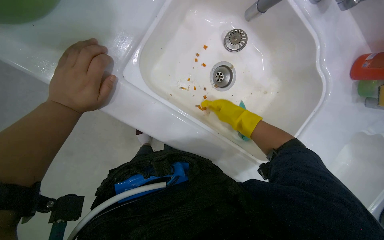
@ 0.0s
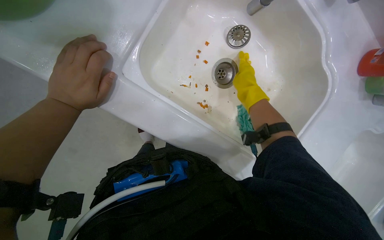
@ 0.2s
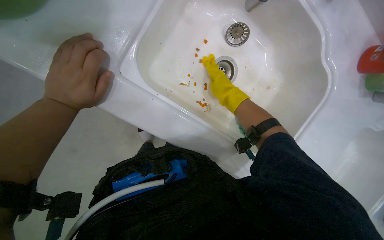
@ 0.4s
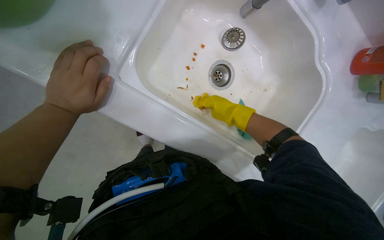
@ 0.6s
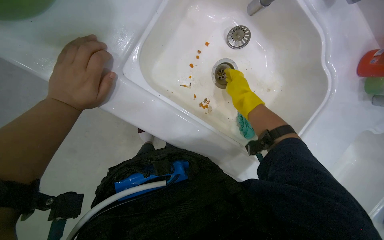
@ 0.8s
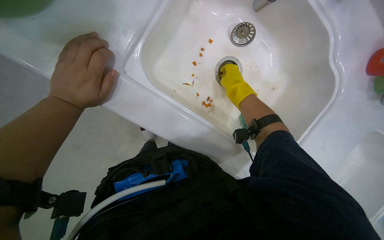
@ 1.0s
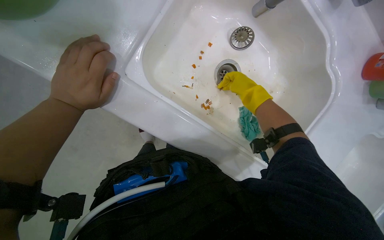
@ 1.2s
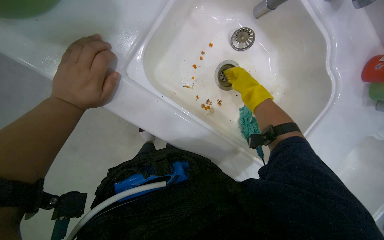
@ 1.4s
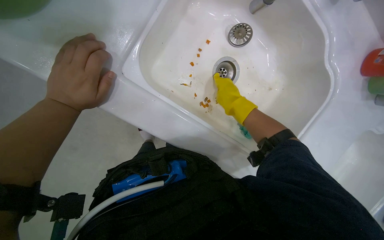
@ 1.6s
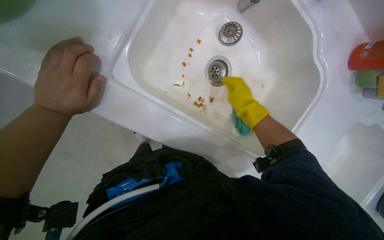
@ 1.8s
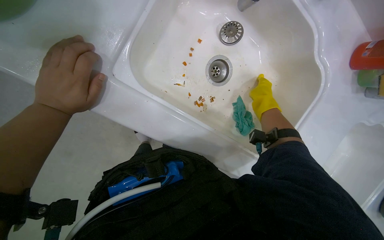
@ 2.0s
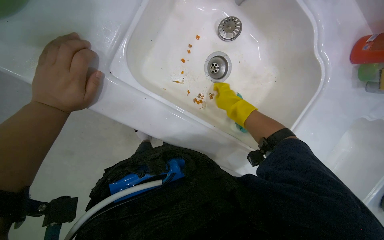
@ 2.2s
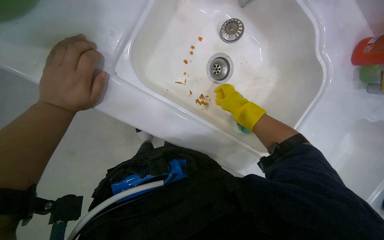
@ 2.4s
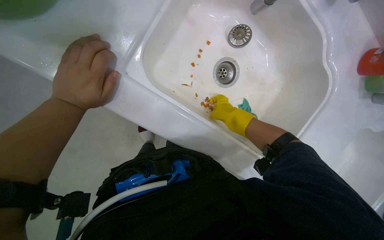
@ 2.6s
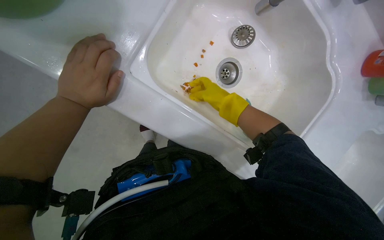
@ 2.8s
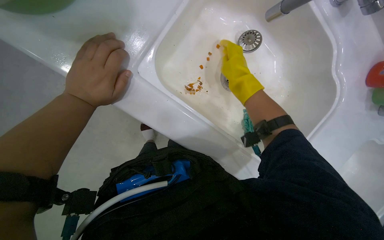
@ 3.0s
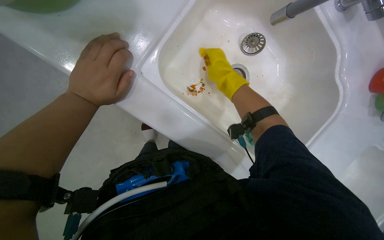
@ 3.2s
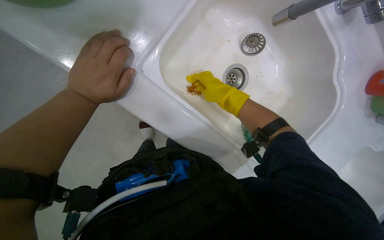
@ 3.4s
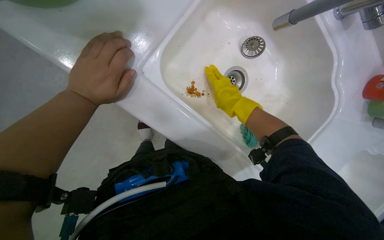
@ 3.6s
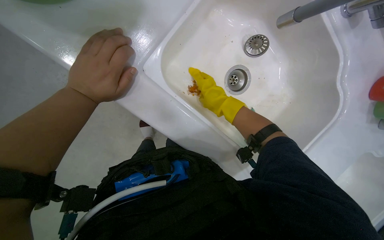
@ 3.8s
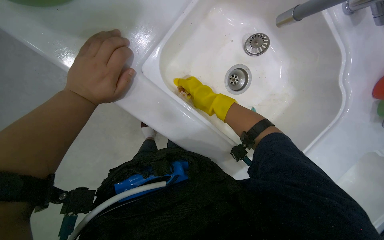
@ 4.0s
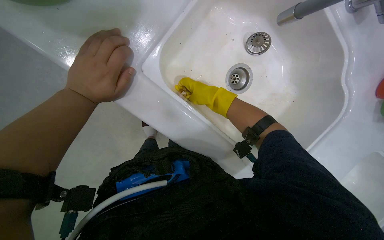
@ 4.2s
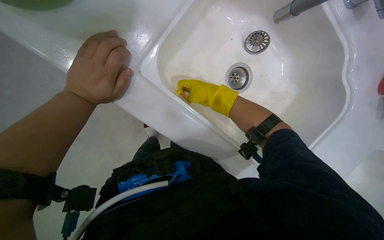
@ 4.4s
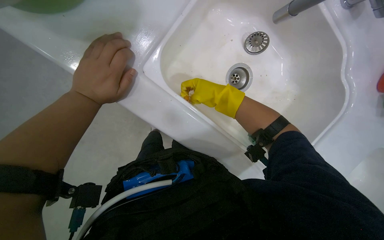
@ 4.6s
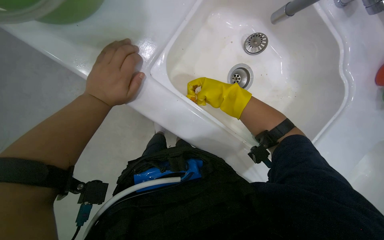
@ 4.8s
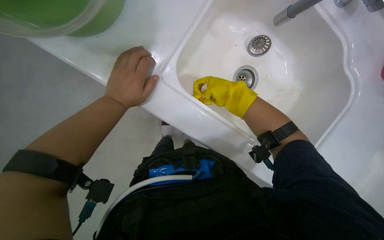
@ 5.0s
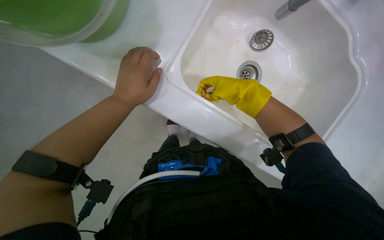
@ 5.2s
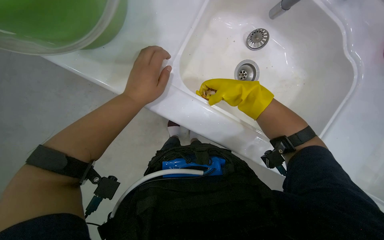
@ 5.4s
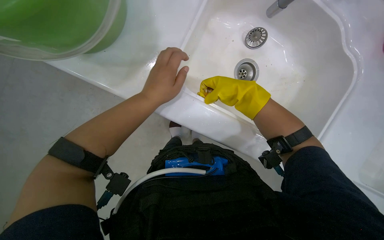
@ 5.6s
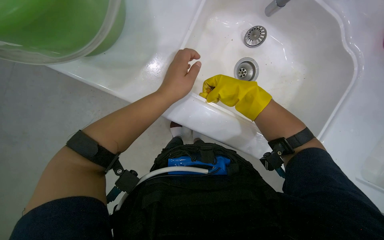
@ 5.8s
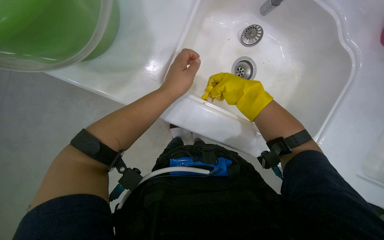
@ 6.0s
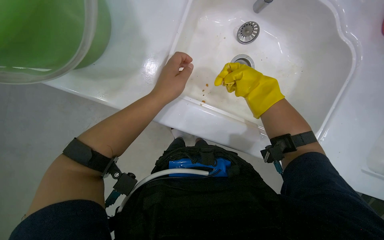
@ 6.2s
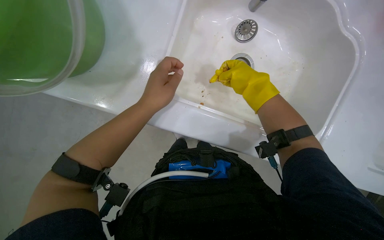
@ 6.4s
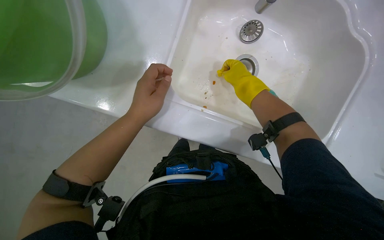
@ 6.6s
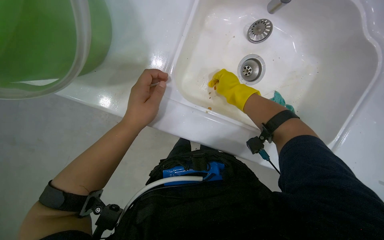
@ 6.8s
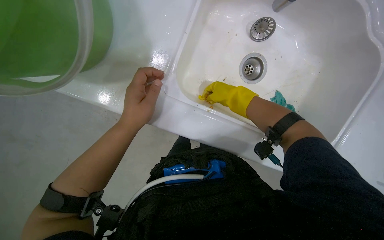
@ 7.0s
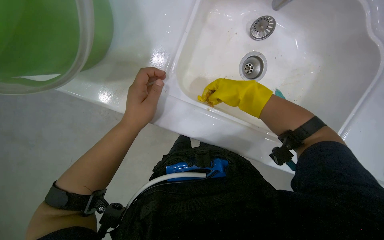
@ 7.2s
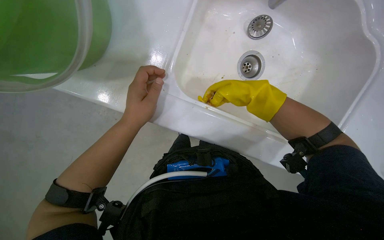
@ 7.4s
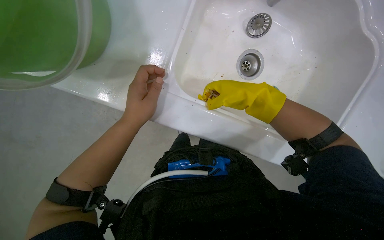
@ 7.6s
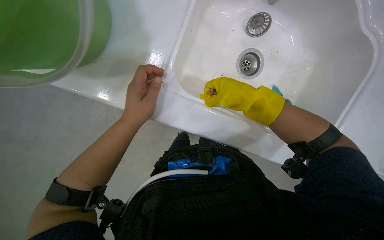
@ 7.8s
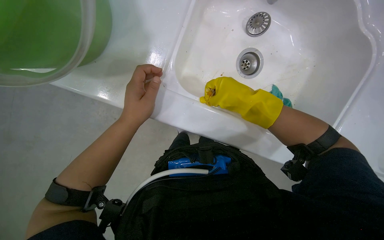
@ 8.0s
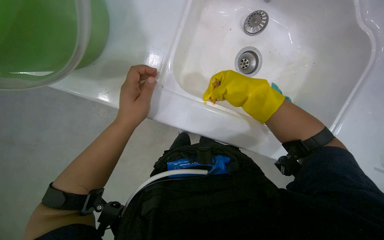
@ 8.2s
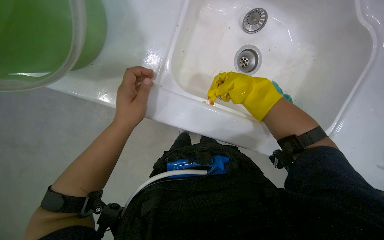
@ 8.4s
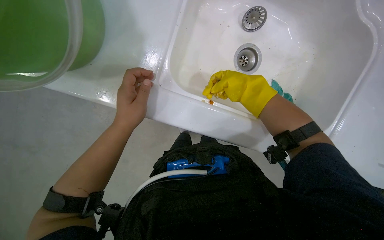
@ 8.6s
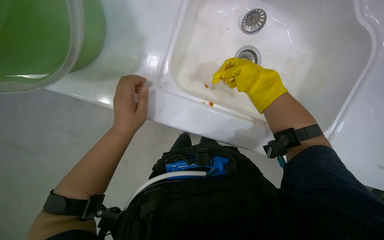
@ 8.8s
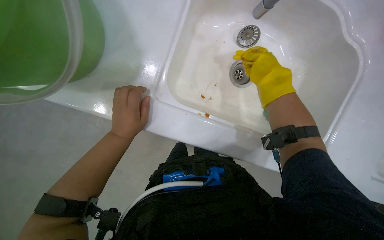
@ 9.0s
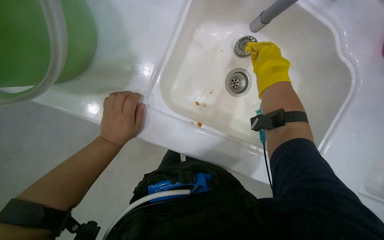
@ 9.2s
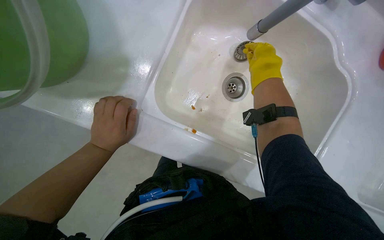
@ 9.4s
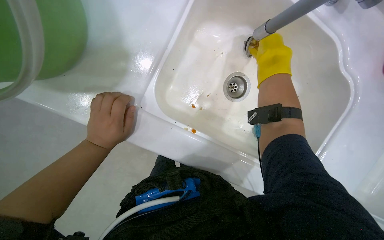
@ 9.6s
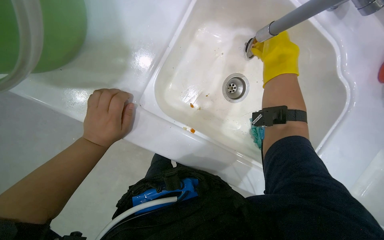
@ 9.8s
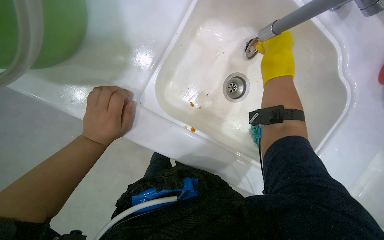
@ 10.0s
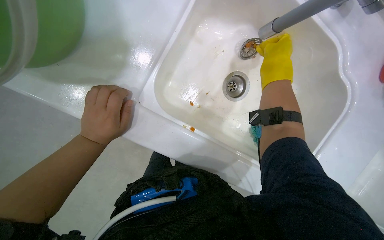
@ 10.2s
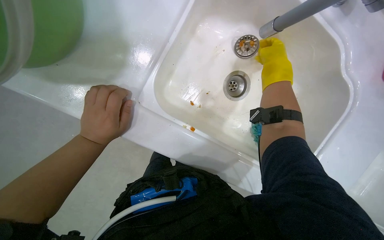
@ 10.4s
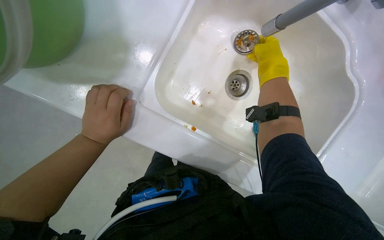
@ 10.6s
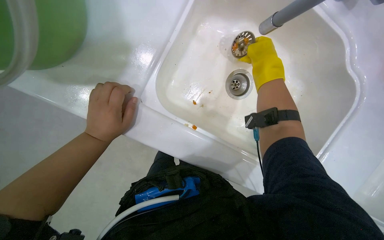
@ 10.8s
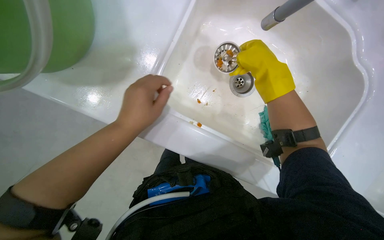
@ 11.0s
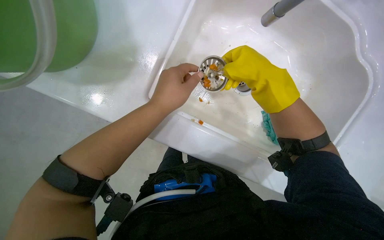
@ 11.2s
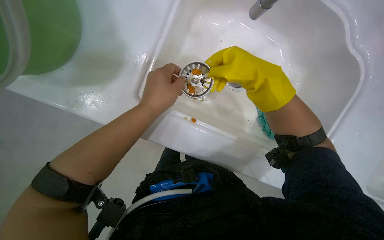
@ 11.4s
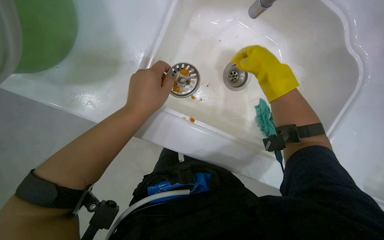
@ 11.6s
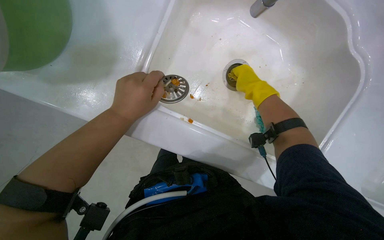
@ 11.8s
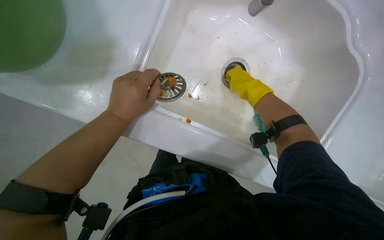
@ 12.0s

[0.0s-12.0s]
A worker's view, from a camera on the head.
Job: cleaning kitchen.
The whole recording: Cleaning kitchen counter and sinks. The worker sprays cleaner and wipes down the kitchen counter and both sinks, cleans the sink drains, and disposes of the collected debris.
0.0s to 1.6s: The right hand goes nearer and farther, roughly 15 cm each way, reversing 2 times.
1.6s to 3.0s: The right hand is displaced nearer to the camera by approximately 10 cm.
3.0s to 4.4s: The right hand moves nearer and farther over roughly 10 cm, changing direction 2 times.
4.4s to 6.0s: The right hand moves nearer to the camera, about 10 cm. Meanwhile the left hand moves to the right, some 15 cm.
7.6s to 9.0s: The right hand shifts some 15 cm to the right and up the picture.
10.4s to 12.0s: The right hand goes roughly 10 cm down the picture.

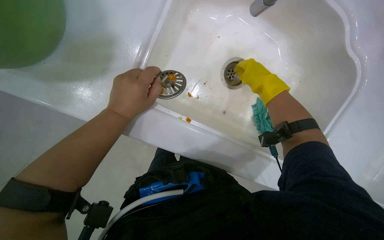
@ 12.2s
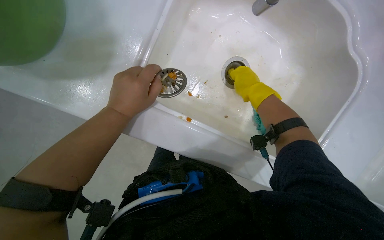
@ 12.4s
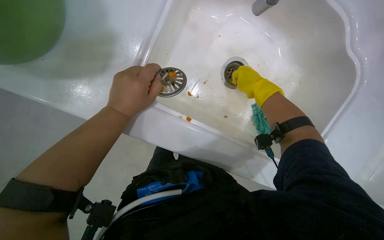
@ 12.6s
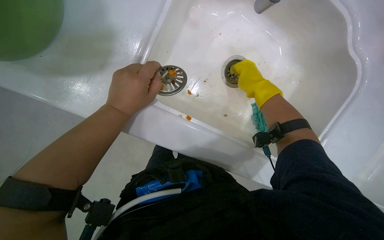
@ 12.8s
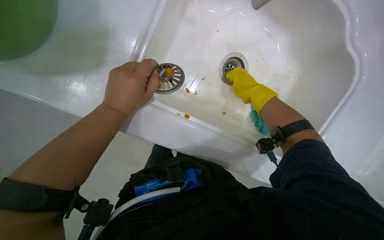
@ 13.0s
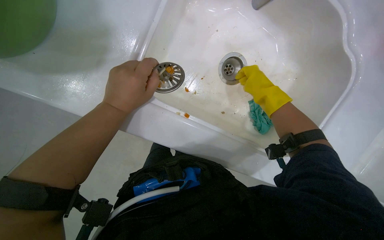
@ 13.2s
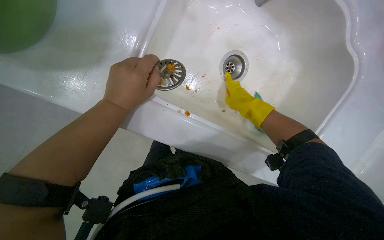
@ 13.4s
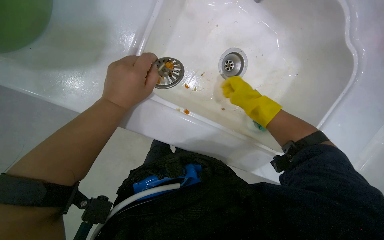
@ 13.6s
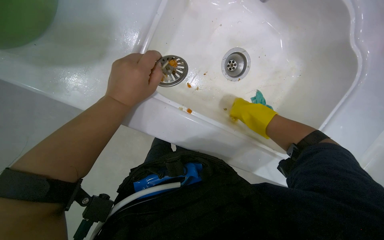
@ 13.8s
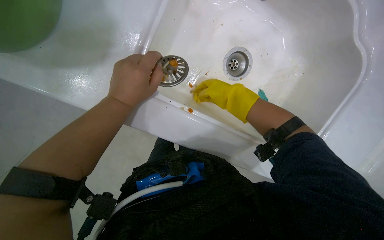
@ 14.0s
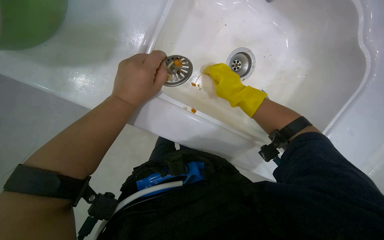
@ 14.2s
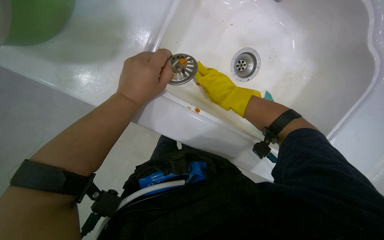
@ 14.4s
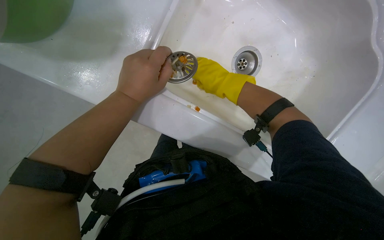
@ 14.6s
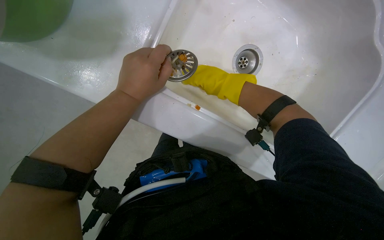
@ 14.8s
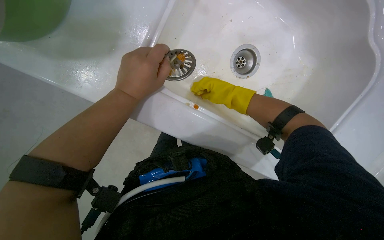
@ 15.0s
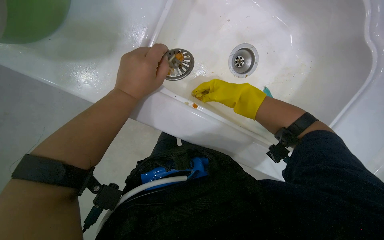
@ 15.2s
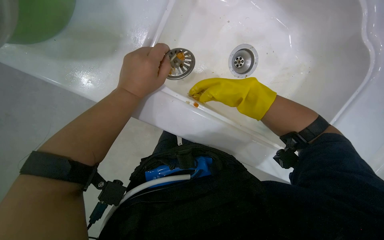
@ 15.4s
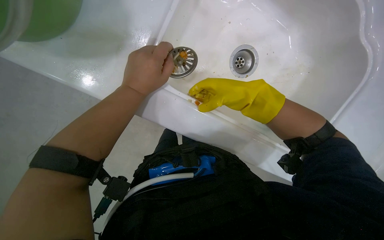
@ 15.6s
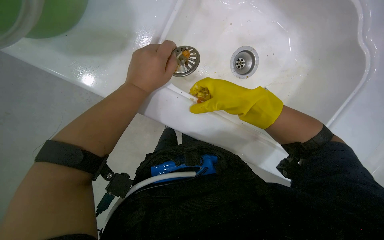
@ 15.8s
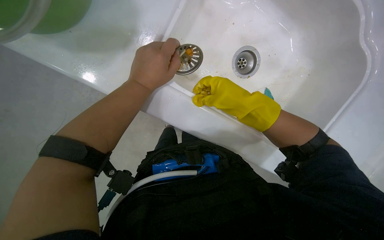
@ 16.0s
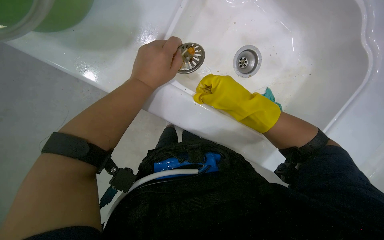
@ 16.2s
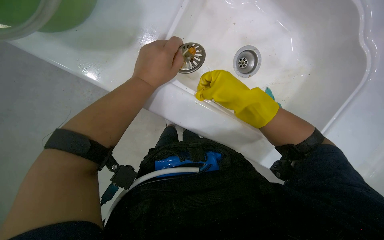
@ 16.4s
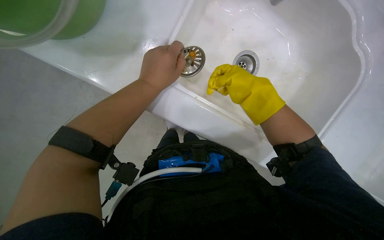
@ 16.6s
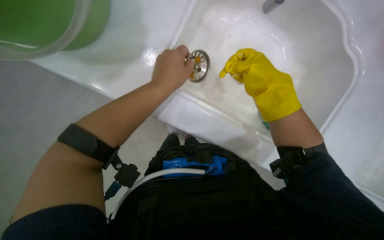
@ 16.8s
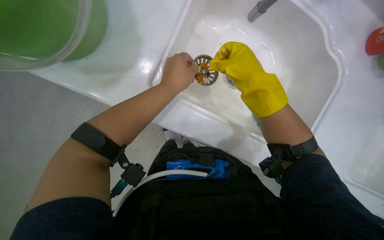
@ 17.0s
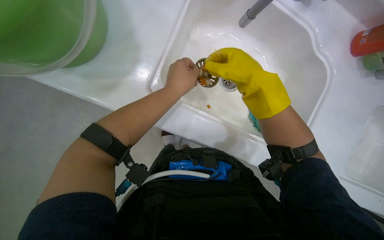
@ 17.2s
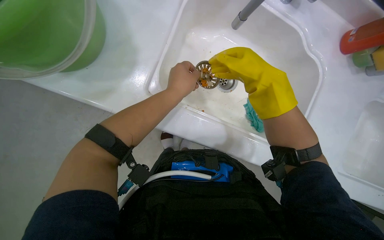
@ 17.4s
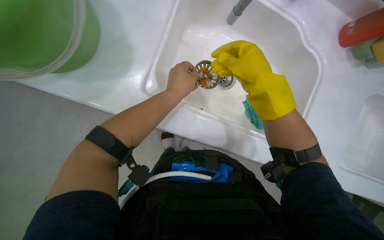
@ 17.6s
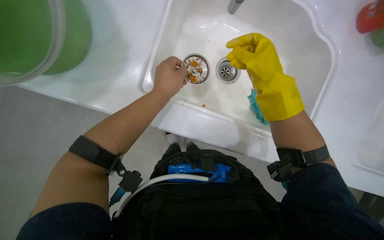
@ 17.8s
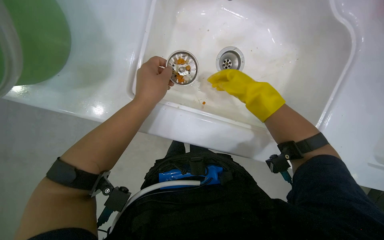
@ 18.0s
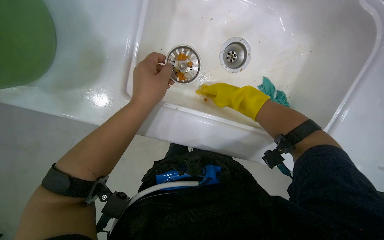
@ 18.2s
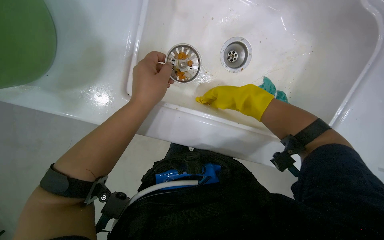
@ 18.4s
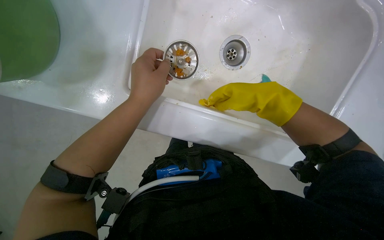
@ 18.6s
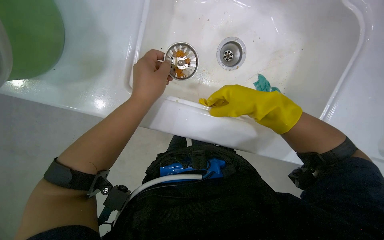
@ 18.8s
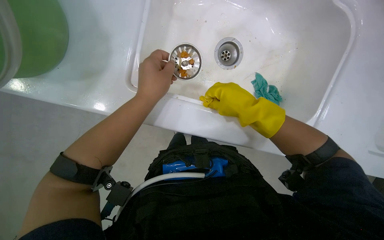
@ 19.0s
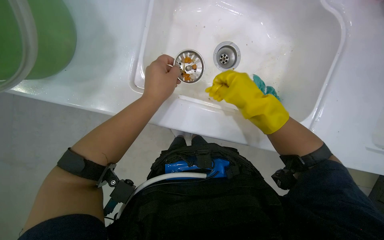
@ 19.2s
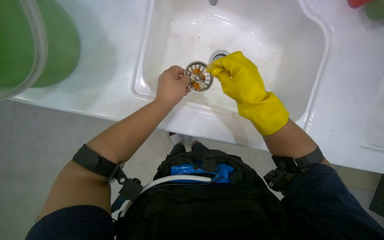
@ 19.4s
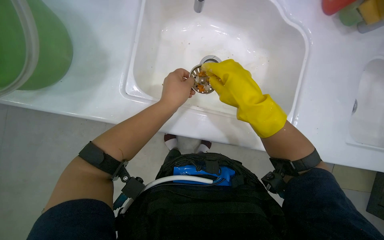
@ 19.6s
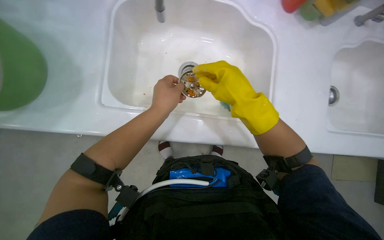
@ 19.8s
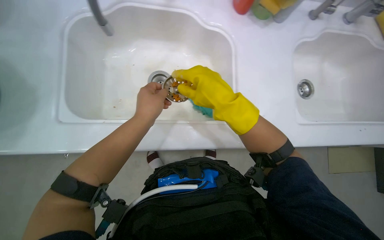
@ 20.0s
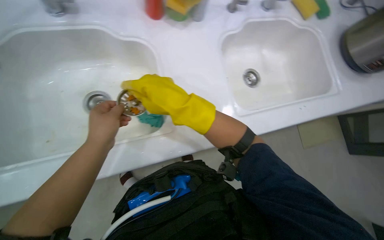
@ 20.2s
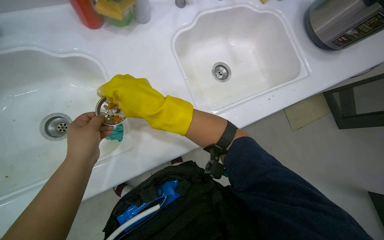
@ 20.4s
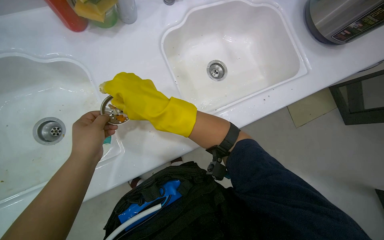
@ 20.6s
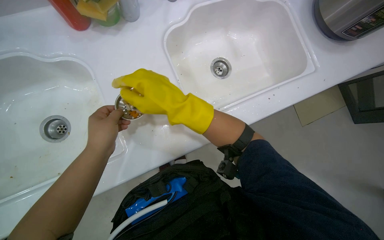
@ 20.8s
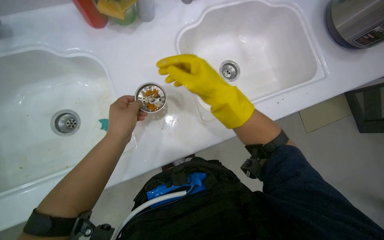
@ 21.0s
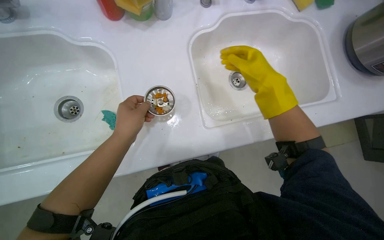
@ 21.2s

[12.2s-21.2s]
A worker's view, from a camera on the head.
Job: cleaning kitchen.
The whole recording: Cleaning kitchen counter and sinks. The worker sprays cleaner and wipes down the kitchen counter and both sinks, cleans the sink drains, and disposes of the collected debris.
12.2s to 13.8s: The right hand heads down the picture, covering approximately 10 cm.
13.8s to 15.2s: The right hand is displaced to the left by about 10 cm.
15.2s to 16.6s: The right hand goes approximately 15 cm nearer to the camera.
18.2s to 19.8s: The view tilts roughly 10 degrees upward. The right hand moves nearer to the camera, roughly 20 cm.
19.8s to 21.2s: The wearer's head swings about 25 degrees to the right.
